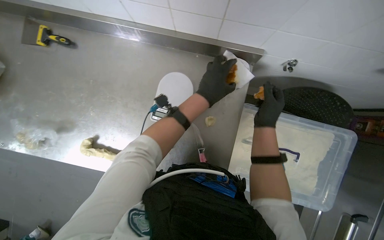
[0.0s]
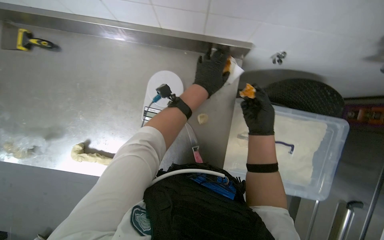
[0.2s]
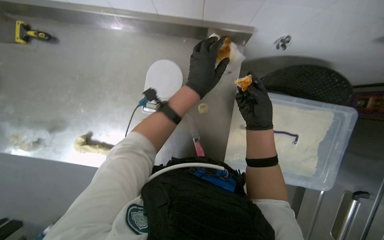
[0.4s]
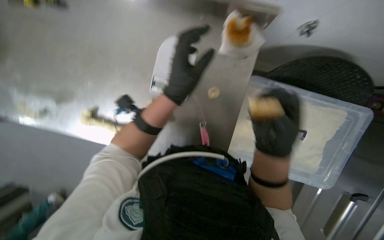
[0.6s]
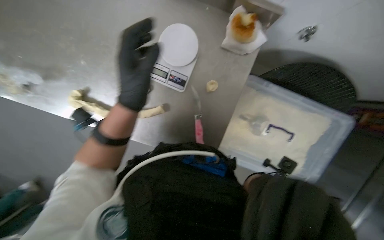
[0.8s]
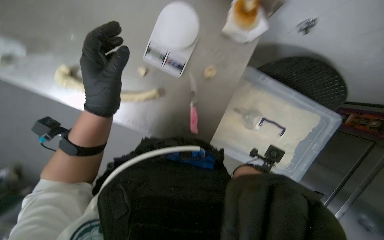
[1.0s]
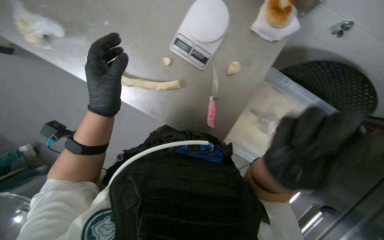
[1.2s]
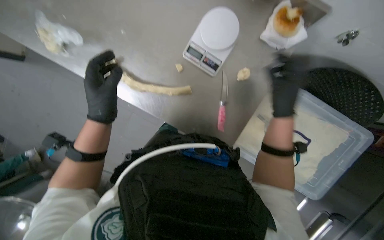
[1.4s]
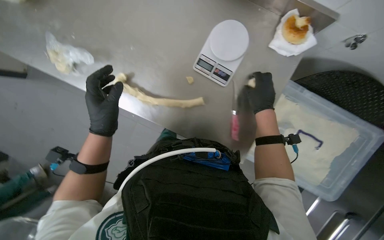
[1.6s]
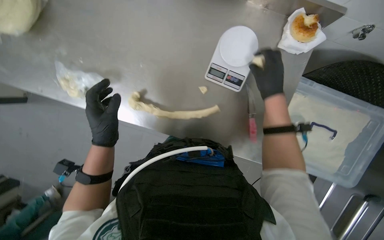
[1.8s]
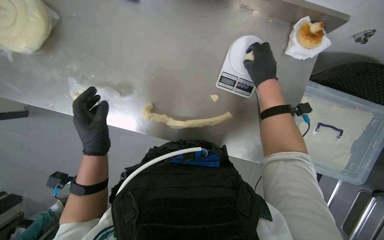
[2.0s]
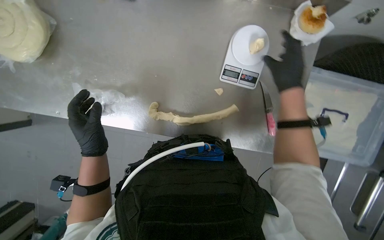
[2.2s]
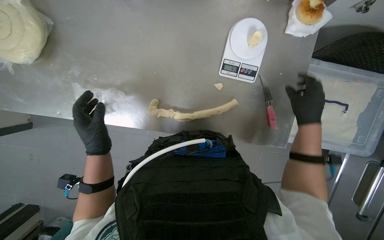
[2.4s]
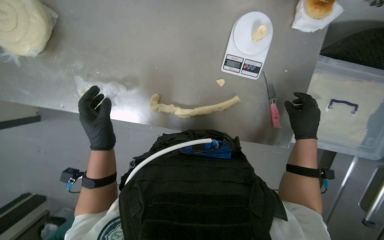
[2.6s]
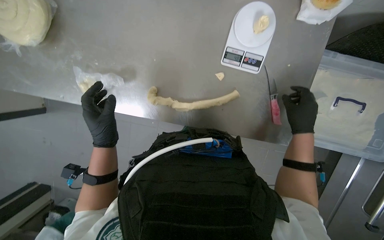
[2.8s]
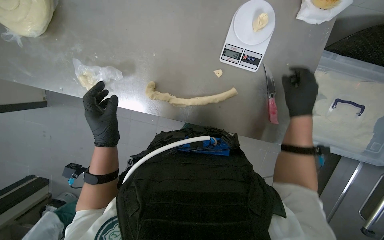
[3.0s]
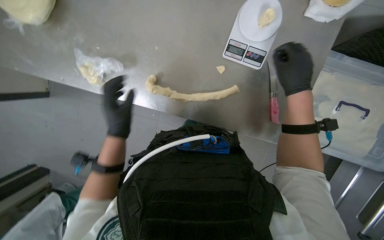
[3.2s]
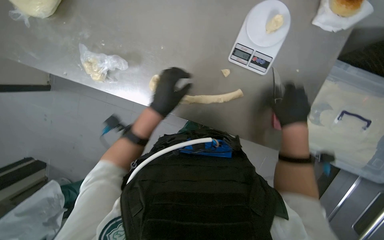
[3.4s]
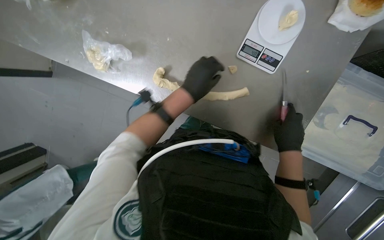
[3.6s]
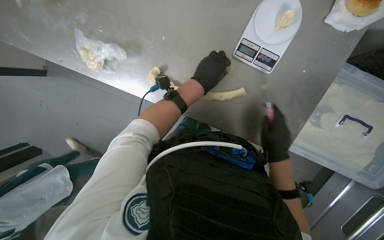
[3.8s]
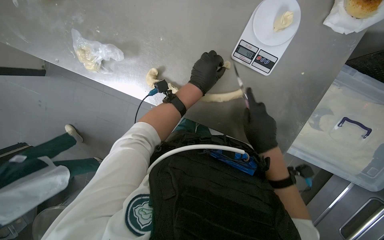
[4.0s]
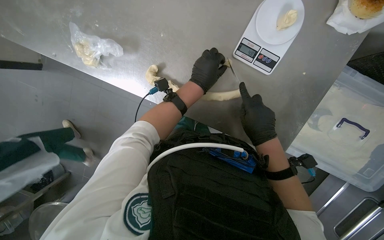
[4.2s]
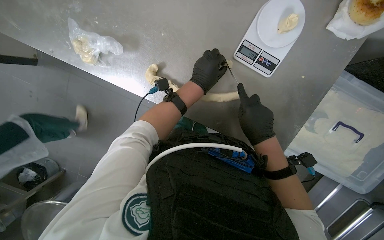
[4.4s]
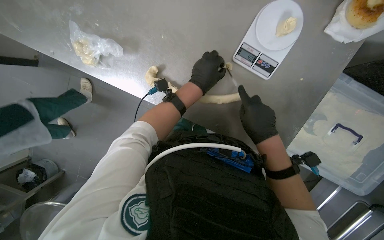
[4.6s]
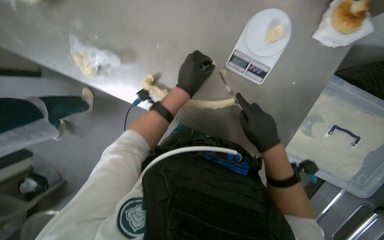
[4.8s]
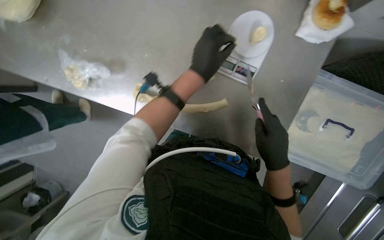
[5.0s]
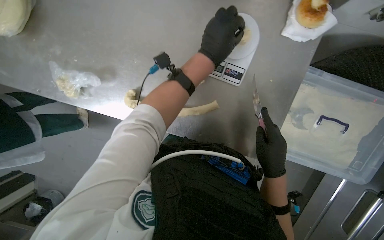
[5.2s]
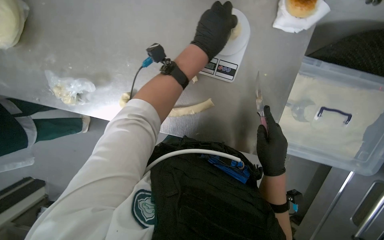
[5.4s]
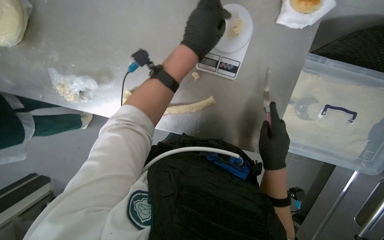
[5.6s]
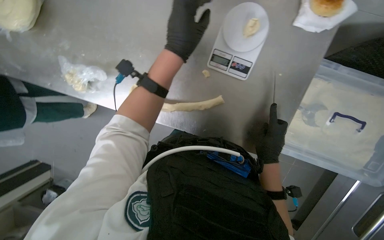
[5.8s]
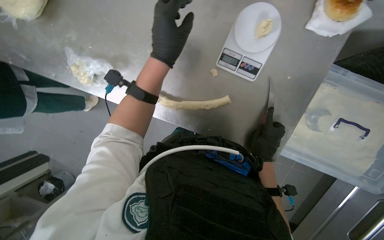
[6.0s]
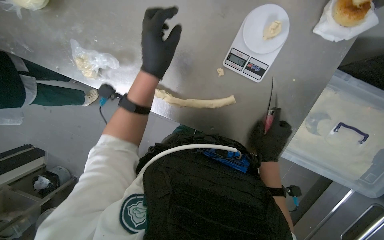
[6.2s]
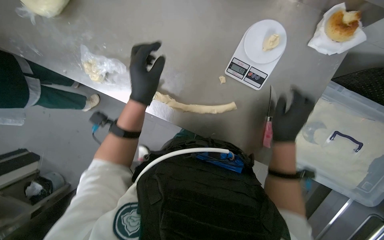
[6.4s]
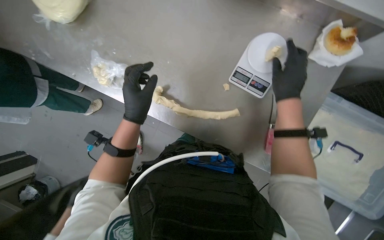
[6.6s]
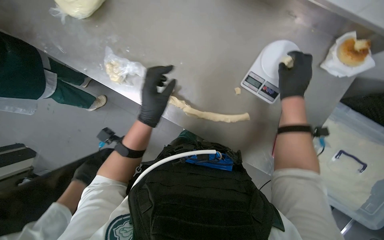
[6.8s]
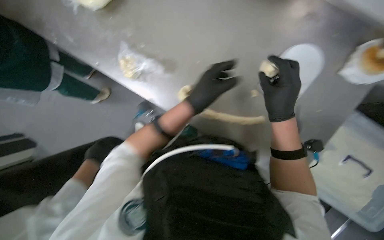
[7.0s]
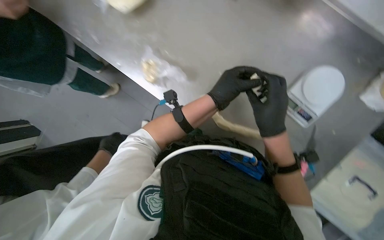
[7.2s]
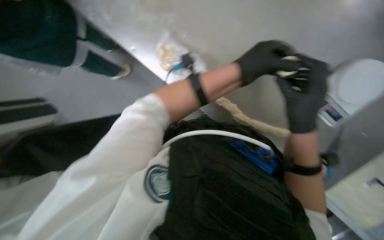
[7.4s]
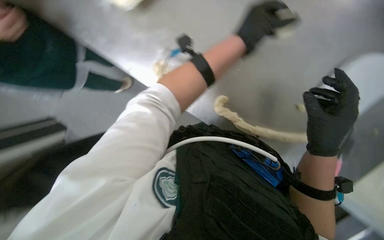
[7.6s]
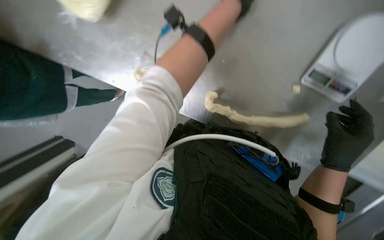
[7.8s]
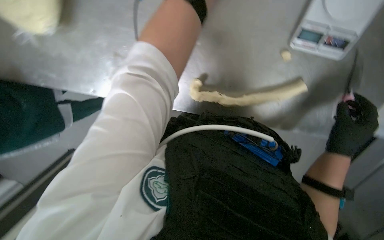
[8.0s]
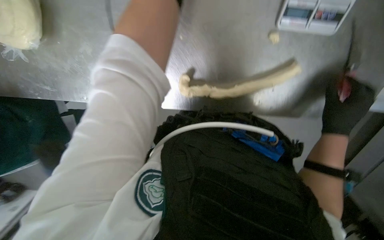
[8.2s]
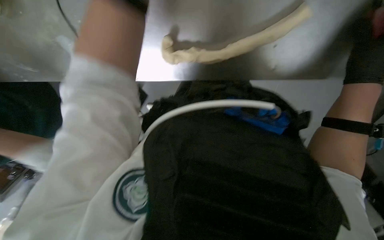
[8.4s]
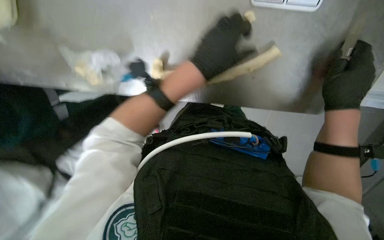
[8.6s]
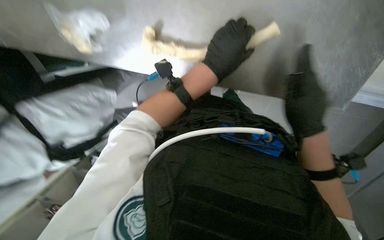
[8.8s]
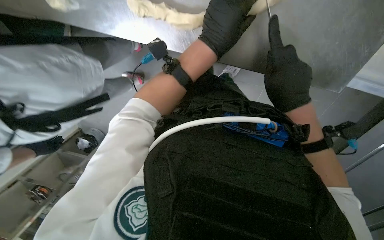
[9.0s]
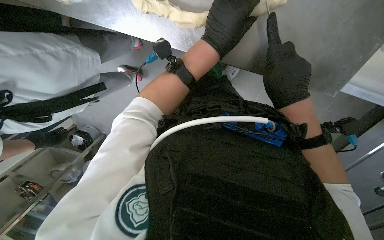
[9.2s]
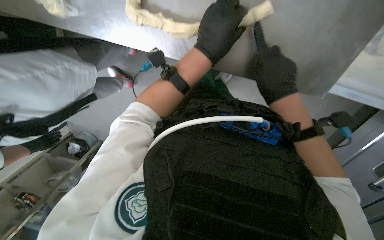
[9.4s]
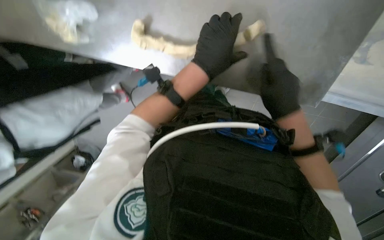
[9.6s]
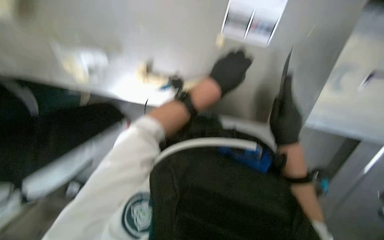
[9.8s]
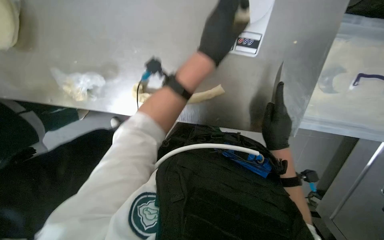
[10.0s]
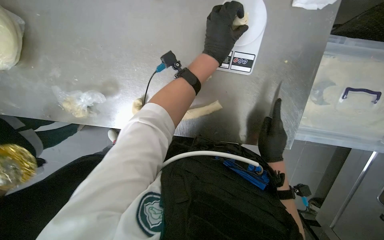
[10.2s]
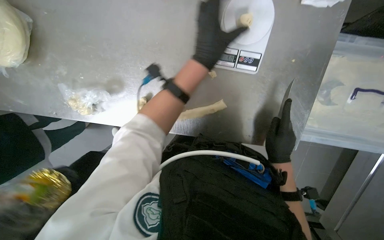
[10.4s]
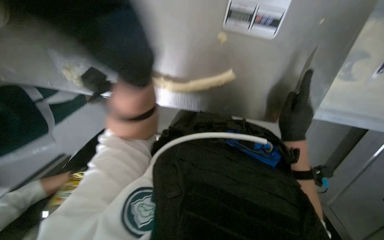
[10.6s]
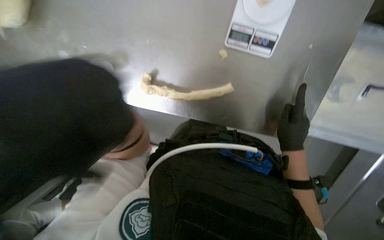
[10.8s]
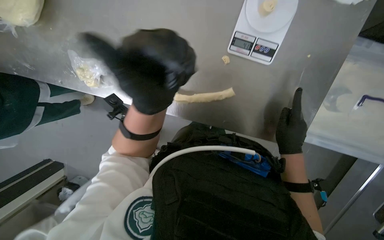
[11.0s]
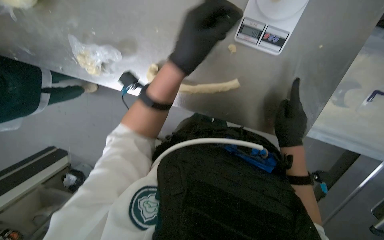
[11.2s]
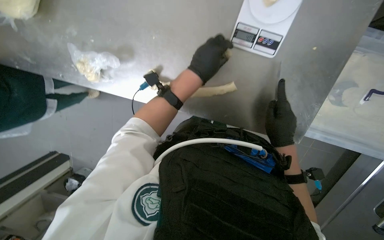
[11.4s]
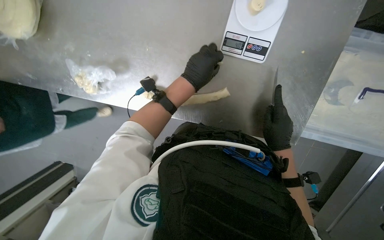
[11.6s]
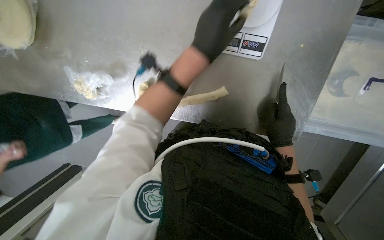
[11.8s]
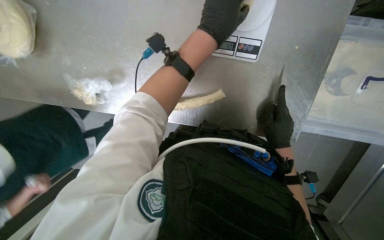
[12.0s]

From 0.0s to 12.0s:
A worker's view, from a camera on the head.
Job: preparing food.
The whole recording: Cutting dough into portions. The worker cuts a long piece of dough into smaller portions using a knife and places them on a scale.
From 0.0s to 1.6s: The right hand goes nearer to the camera and returns, roughly 20 cm each way, while the left hand heads to the left and down the picture, covering roughly 50 cm.
From 1.6s to 3.0s: The right hand travels up the picture and back again, roughly 10 cm each way.
From 3.0s to 4.4s: The left hand moves to the right and up the picture, about 30 cm. Meanwhile the right hand goes up and down the picture, approximately 20 cm each way, reversing 2 times.
From 4.4s to 6.0s: The left hand goes roughly 15 cm nearer to the camera. Meanwhile the right hand travels to the right and farther from the camera by about 15 cm.
From 6.0s to 7.6s: The right hand is displaced nearer to the camera by about 15 cm, and reaches roughly 25 cm up the picture, then returns.
From 7.6s to 9.0s: The camera pitches downward, by some 15 degrees. The left hand travels farther from the camera and back again, about 30 cm each way.
From 9.0s to 10.4s: The view tips upward by about 15 degrees.
From 10.4s to 12.0s: The left hand swings nearer and farther, some 20 cm each way, with 2 reversals.

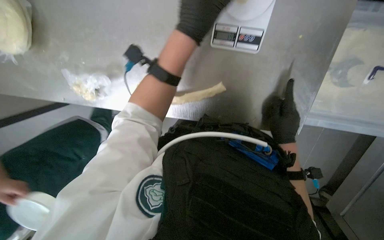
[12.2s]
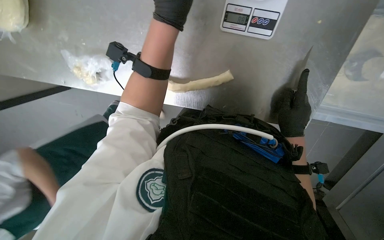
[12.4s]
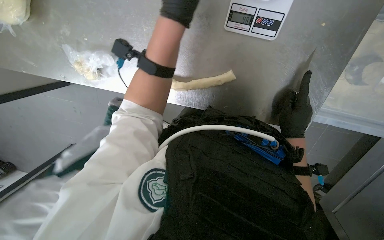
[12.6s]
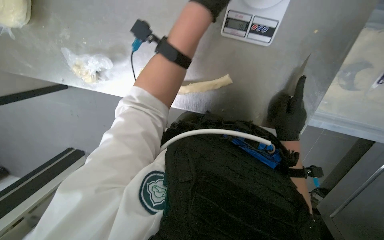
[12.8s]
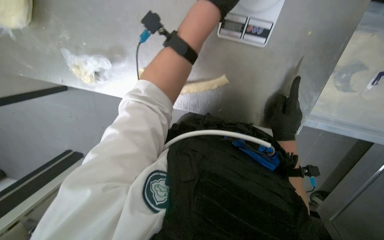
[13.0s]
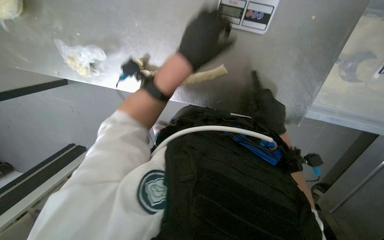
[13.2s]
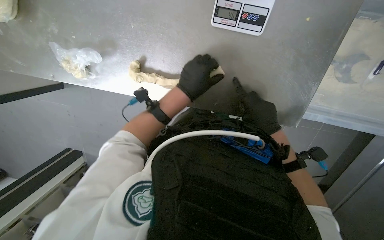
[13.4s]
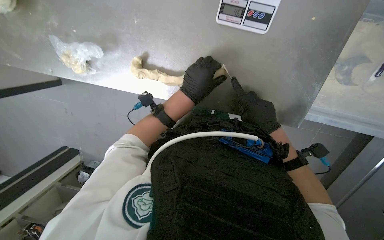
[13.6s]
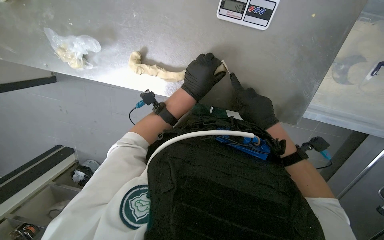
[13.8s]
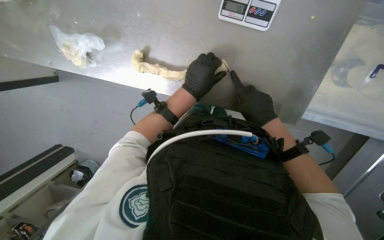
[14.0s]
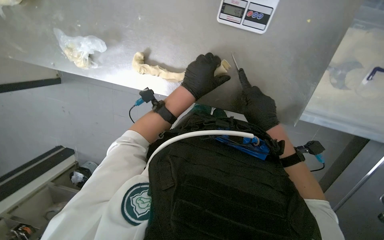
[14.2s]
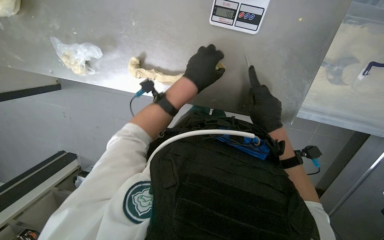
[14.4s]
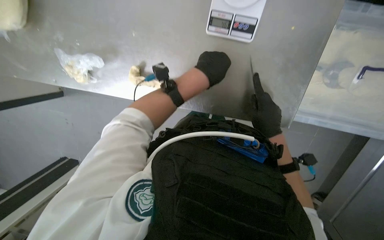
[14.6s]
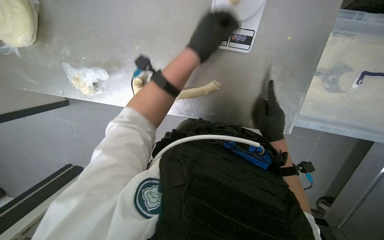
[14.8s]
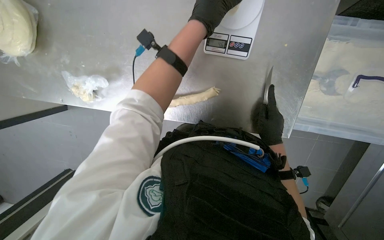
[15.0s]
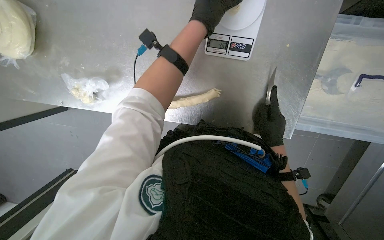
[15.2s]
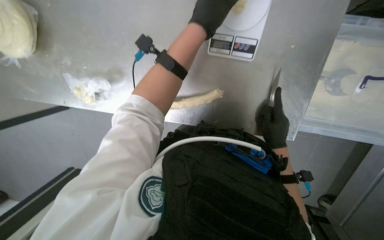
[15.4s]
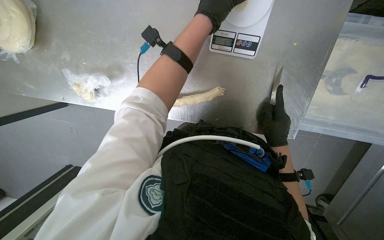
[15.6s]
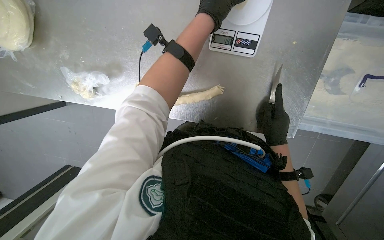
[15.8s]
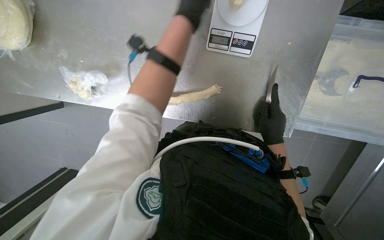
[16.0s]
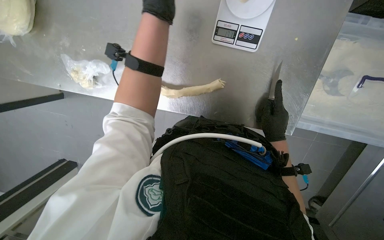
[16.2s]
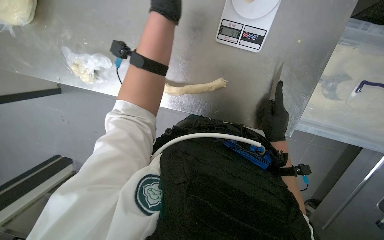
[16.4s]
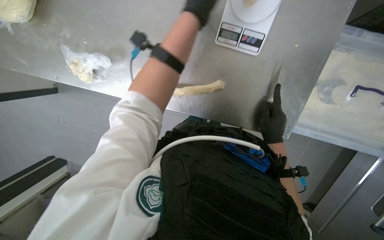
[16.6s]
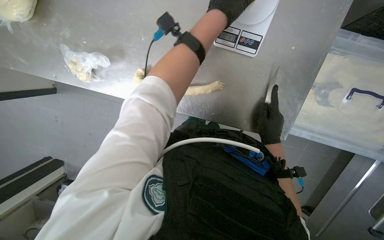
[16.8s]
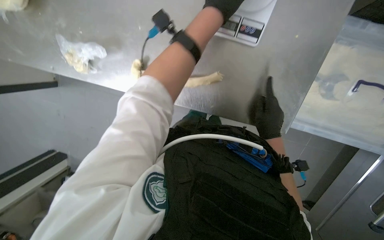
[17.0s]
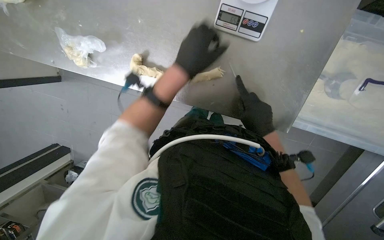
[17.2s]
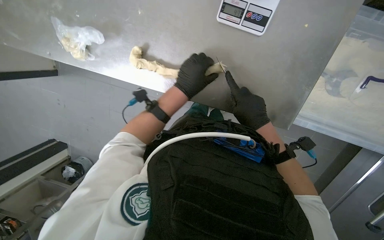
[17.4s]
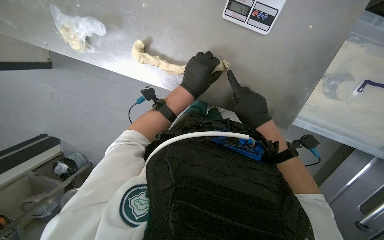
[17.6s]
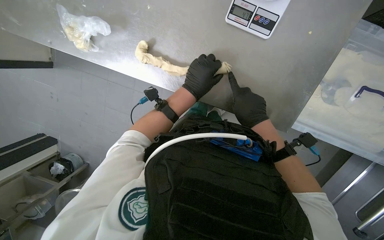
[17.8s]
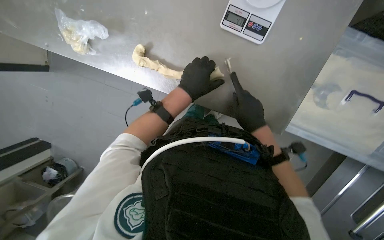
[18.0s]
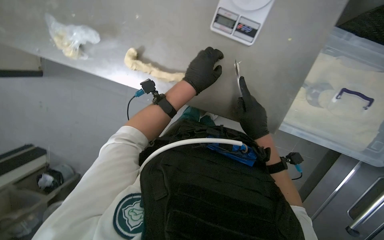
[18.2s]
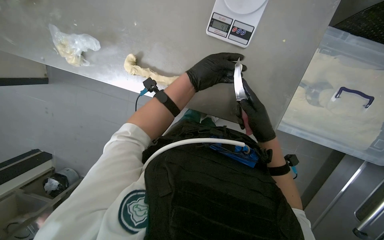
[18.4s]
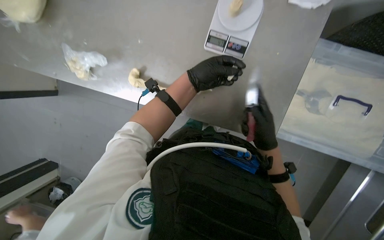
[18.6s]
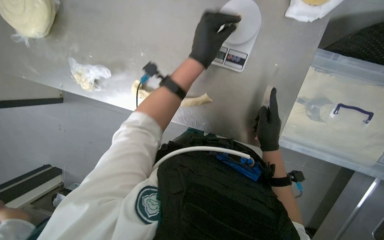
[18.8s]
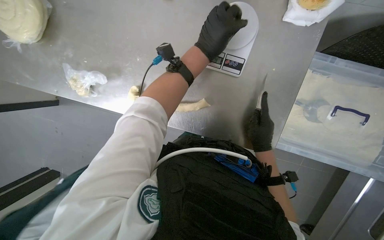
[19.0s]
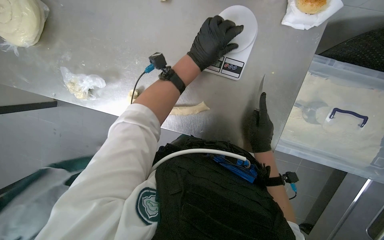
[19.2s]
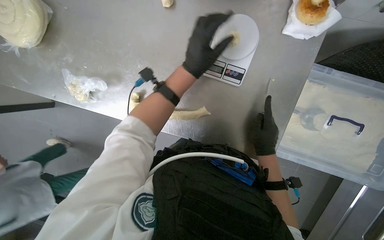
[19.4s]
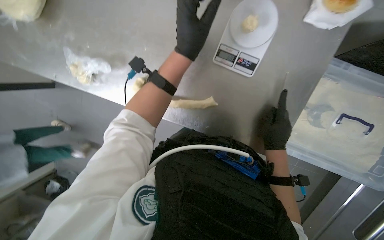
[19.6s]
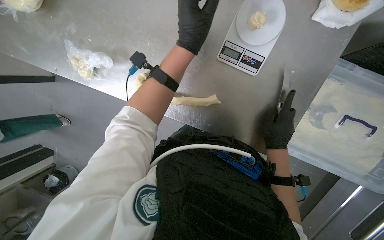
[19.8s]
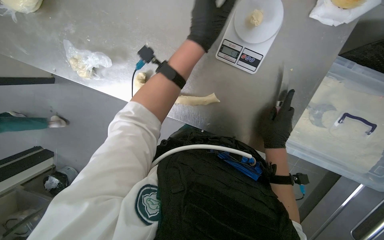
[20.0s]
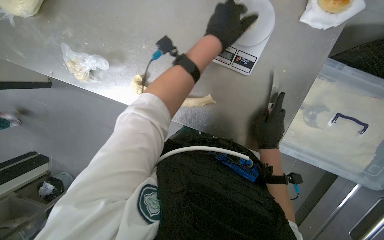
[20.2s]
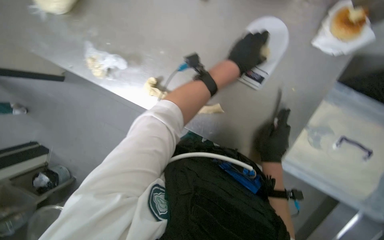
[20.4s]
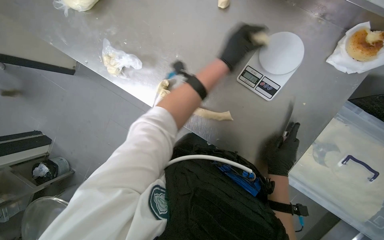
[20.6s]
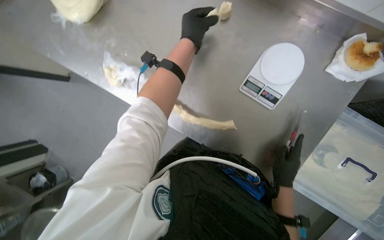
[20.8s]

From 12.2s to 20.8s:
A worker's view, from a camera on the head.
Job: preparing food.
The whole recording: Cutting dough into portions. The worker cuts a long piece of dough into smaller portions using a knife and places them on a scale.
From 12.2s to 13.6s: The left hand heads farther from the camera and down the picture, covering approximately 20 cm.
From 13.6s to 15.0s: The left hand shifts approximately 25 cm up the picture and nearer to the camera.
From 16.6s to 18.0s: The left hand moves down the picture, about 25 cm.
From 18.0s to 19.4s: The left hand shifts some 10 cm nearer to the camera.
From 19.4s to 20.8s: The left hand goes some 10 cm up the picture.
